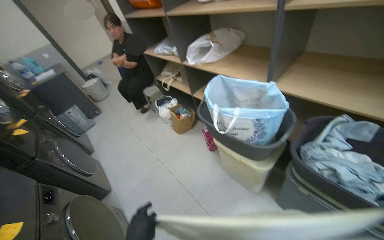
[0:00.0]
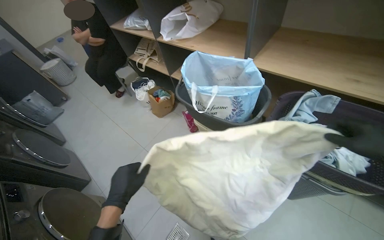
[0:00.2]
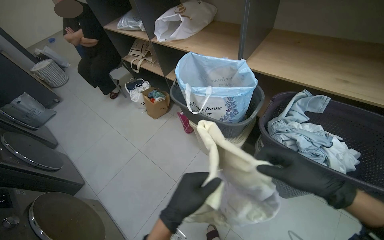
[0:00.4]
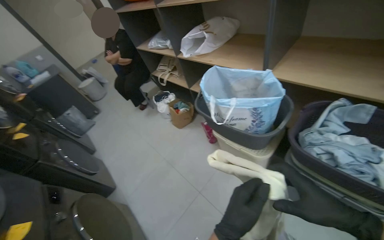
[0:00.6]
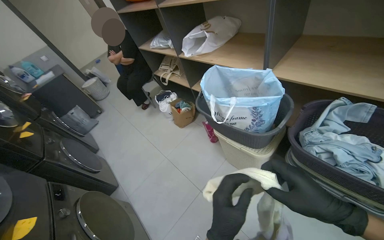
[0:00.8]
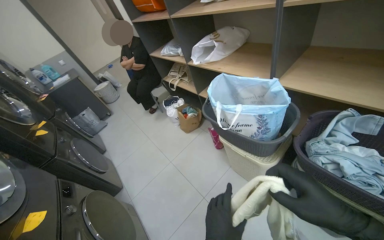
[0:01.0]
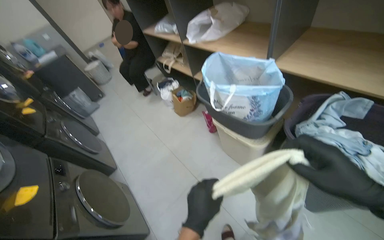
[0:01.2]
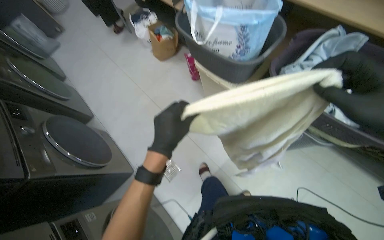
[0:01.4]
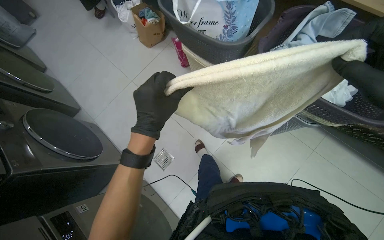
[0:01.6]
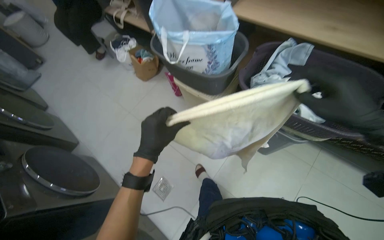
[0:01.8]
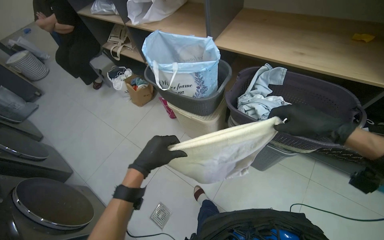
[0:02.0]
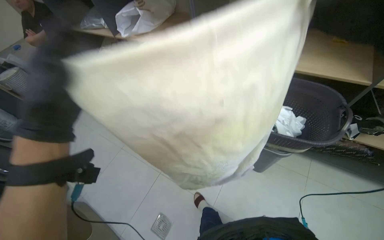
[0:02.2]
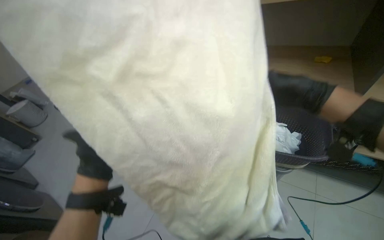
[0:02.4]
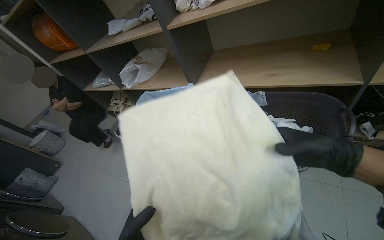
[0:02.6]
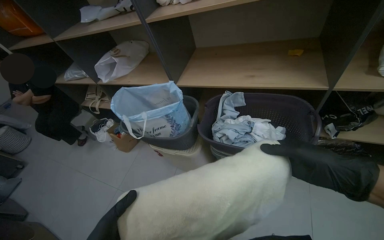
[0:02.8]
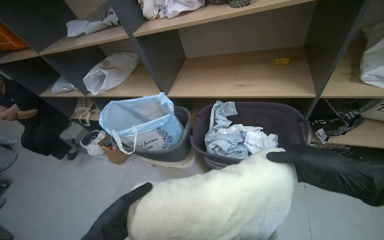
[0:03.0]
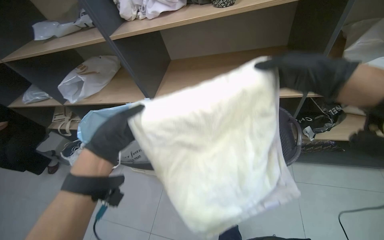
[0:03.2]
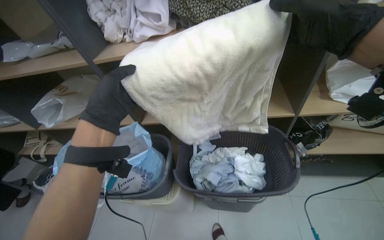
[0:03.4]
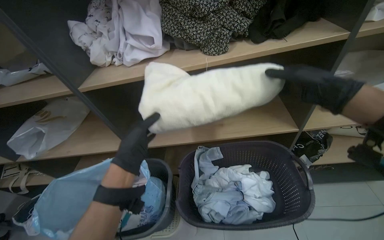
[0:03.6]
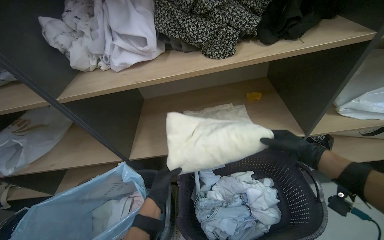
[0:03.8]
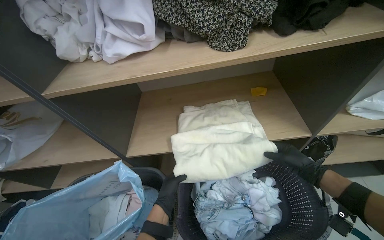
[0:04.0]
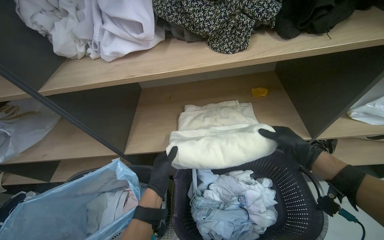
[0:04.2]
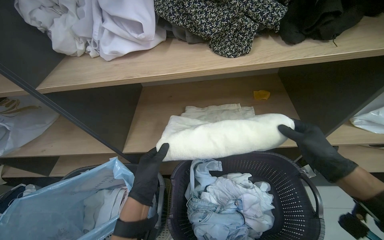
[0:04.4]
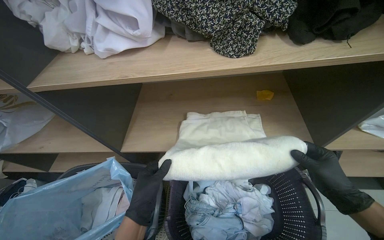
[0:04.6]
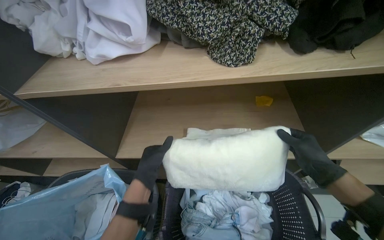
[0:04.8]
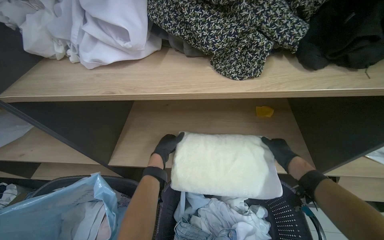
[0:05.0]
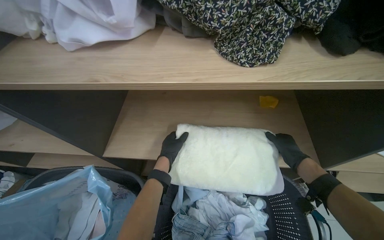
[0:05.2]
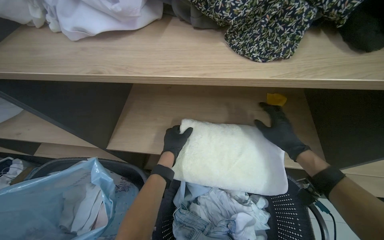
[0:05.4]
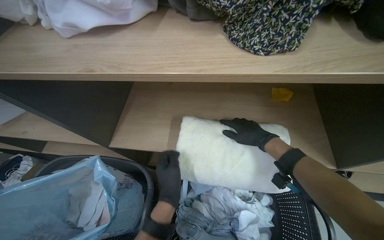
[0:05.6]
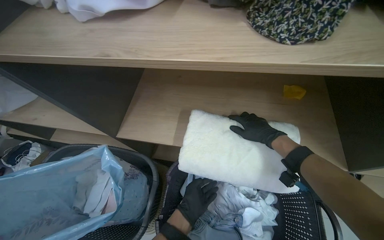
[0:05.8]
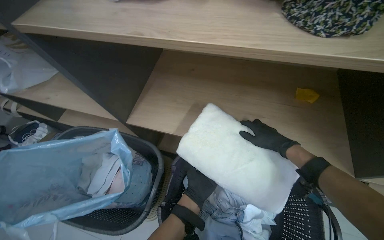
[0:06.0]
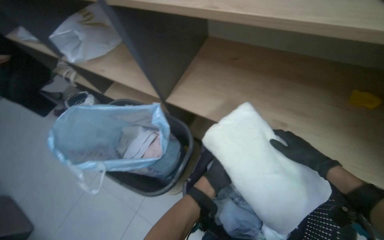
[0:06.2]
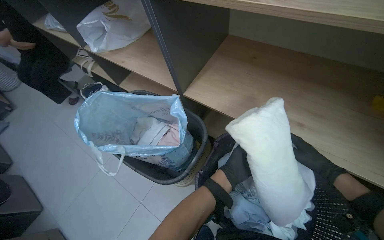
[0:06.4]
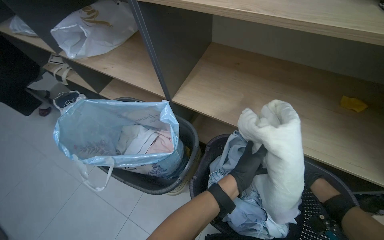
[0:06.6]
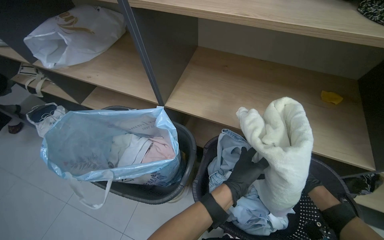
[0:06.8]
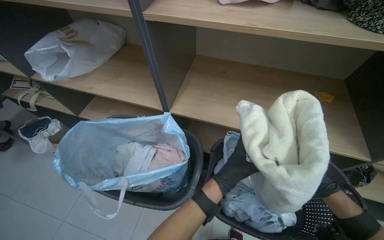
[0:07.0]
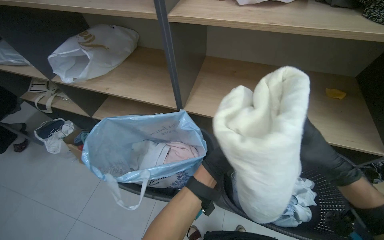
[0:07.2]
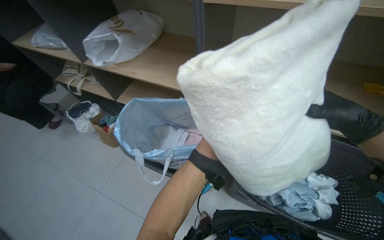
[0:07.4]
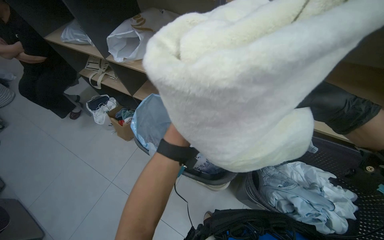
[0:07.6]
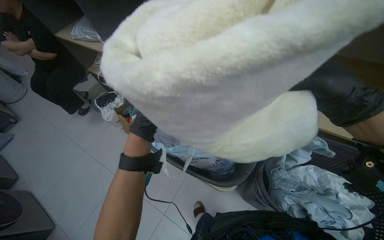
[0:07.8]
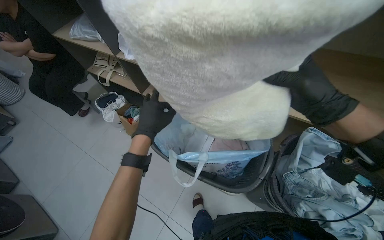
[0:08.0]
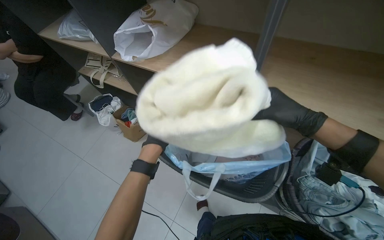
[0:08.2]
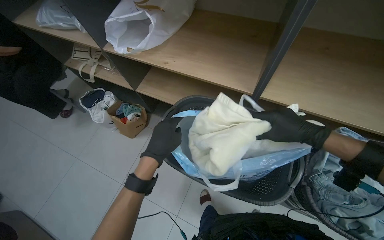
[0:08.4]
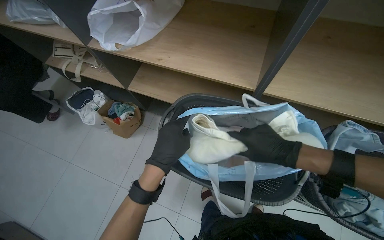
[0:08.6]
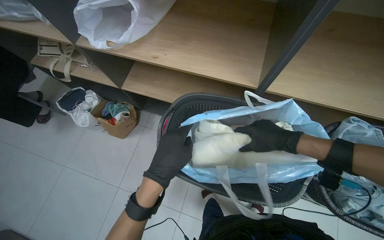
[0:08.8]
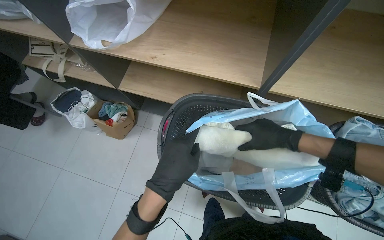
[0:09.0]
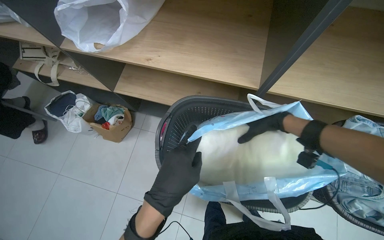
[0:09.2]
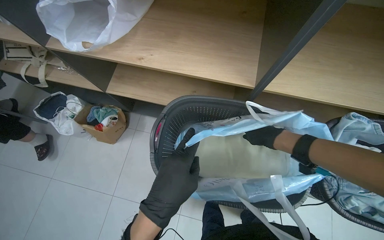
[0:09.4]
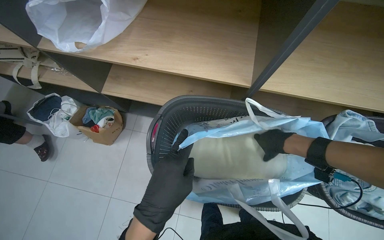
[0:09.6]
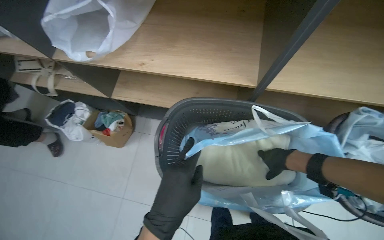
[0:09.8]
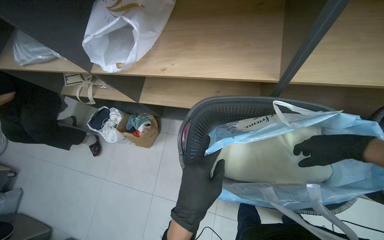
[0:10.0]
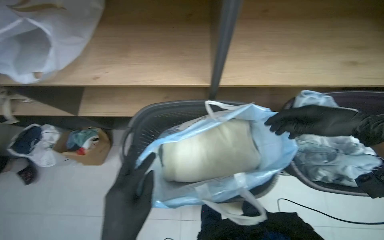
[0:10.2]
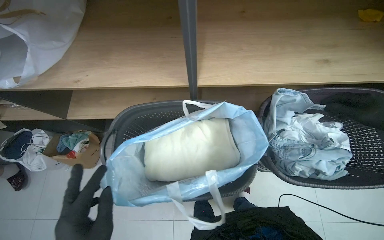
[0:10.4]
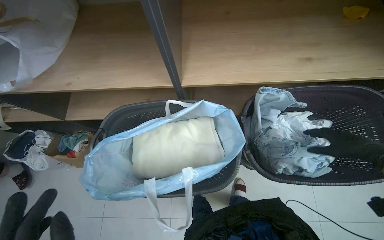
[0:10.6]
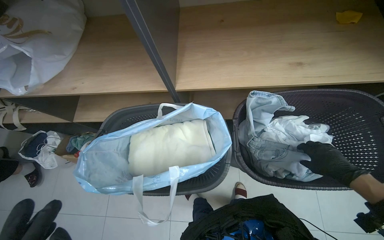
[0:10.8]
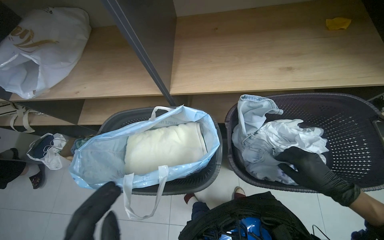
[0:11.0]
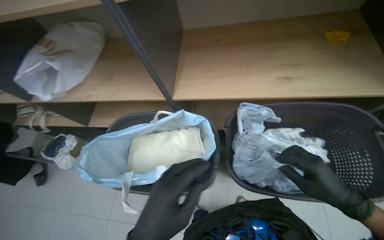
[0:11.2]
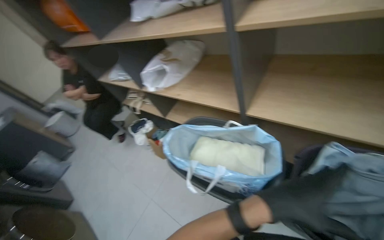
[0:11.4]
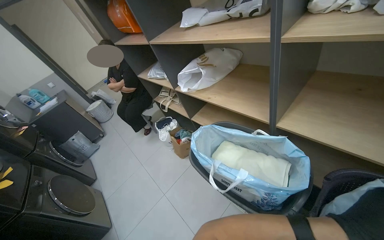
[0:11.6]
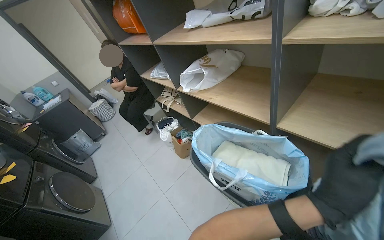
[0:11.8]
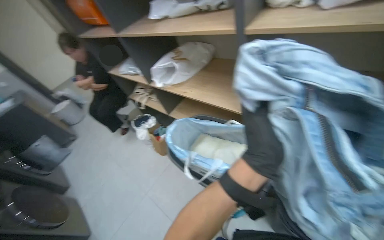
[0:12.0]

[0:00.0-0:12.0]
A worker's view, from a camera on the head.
Job: managing laundry.
The whole recording: Packing folded laundry into bag. The worker places a blue bag into a basket and packs folded laundry into it.
0:00.0 to 0:01.6: The camera pitches downward, by some 30 degrees.
0:01.6 to 0:03.0: The wearer's head swings approximately 30 degrees to the right. The camera pitches upward, by some 30 degrees.
0:03.0 to 0:04.4: The left hand swings up and down the picture, approximately 30 cm each way, with 2 reversals.
0:04.4 to 0:06.0: The left hand heads farther from the camera, to the right and down the picture, covering roughly 25 cm, while the right hand goes about 25 cm farther from the camera and to the left.
0:07.6 to 0:09.0: The view tips downward by about 15 degrees.

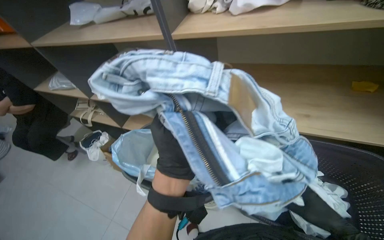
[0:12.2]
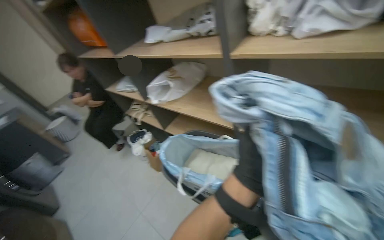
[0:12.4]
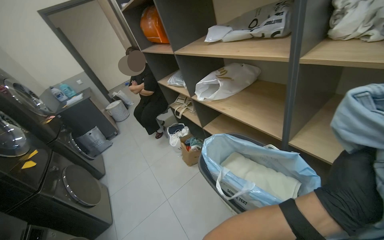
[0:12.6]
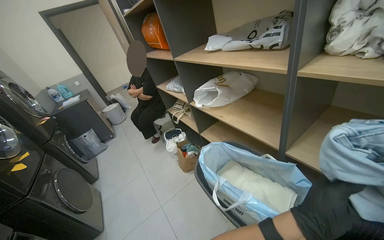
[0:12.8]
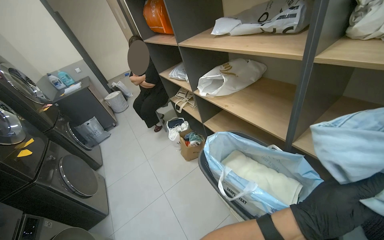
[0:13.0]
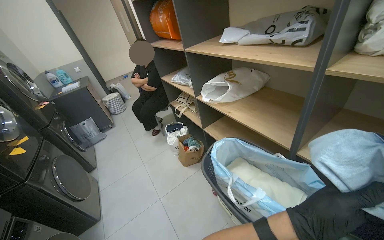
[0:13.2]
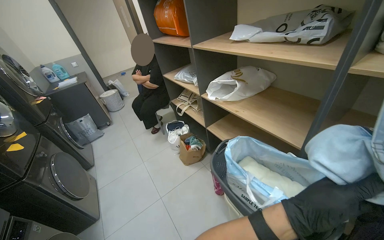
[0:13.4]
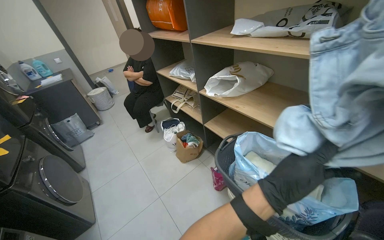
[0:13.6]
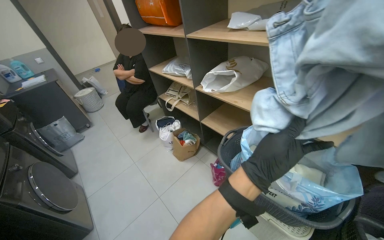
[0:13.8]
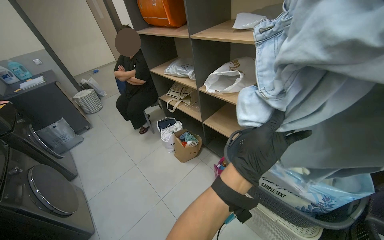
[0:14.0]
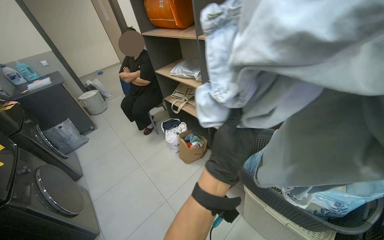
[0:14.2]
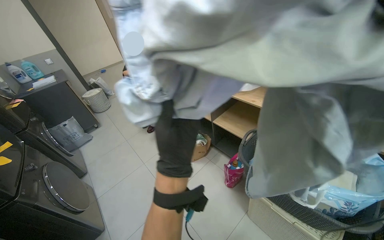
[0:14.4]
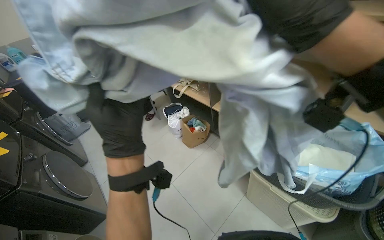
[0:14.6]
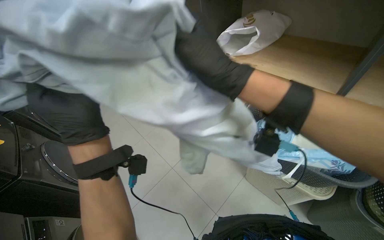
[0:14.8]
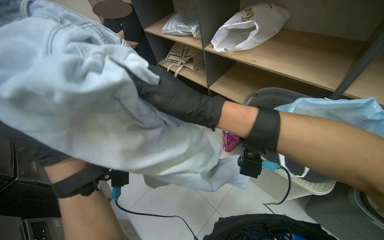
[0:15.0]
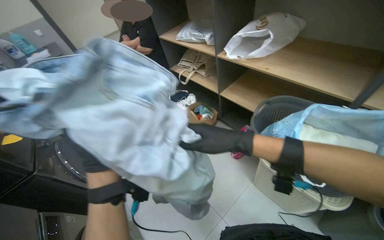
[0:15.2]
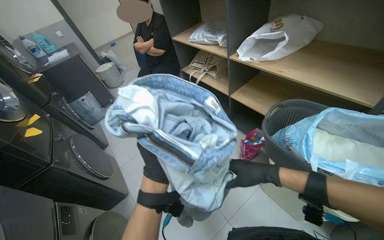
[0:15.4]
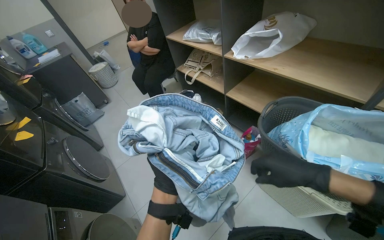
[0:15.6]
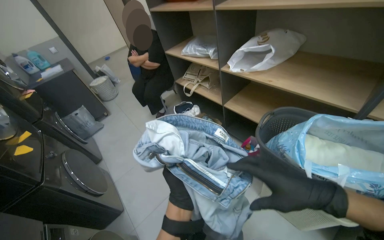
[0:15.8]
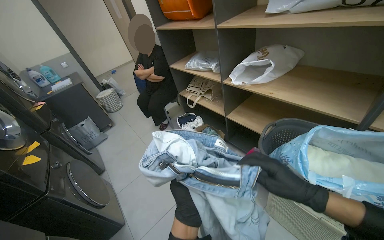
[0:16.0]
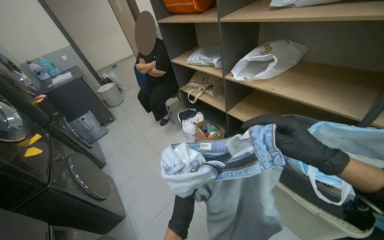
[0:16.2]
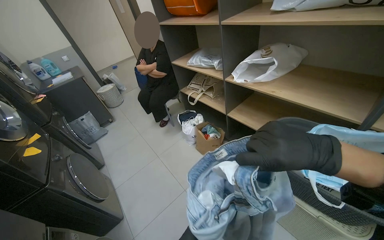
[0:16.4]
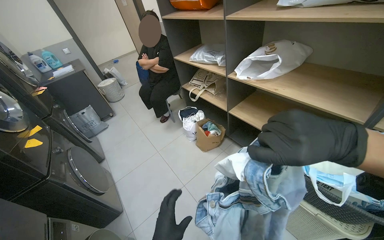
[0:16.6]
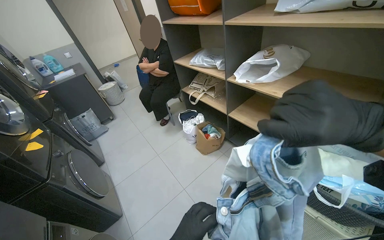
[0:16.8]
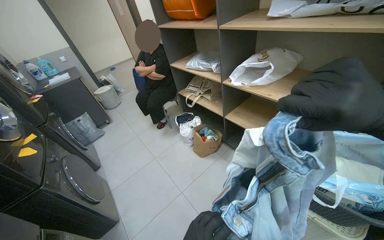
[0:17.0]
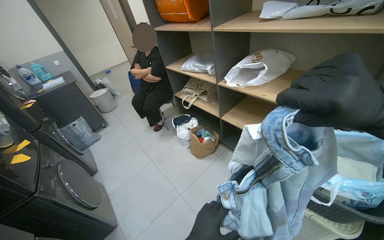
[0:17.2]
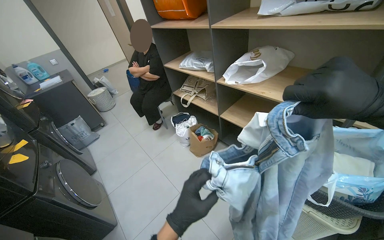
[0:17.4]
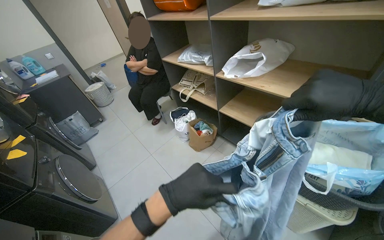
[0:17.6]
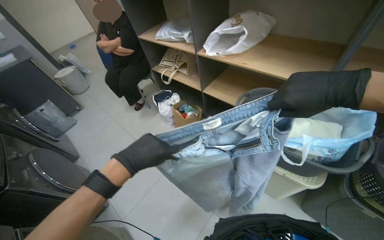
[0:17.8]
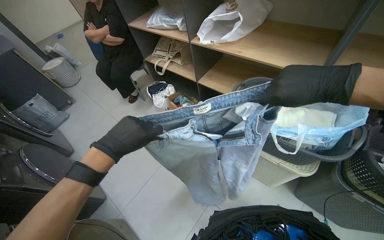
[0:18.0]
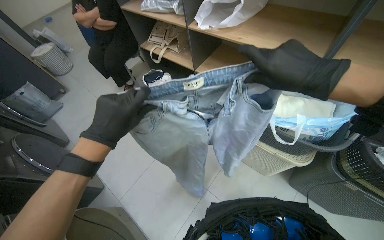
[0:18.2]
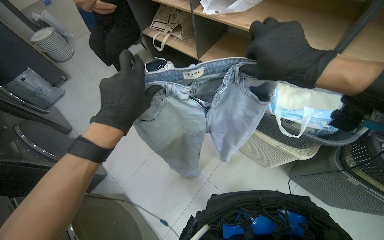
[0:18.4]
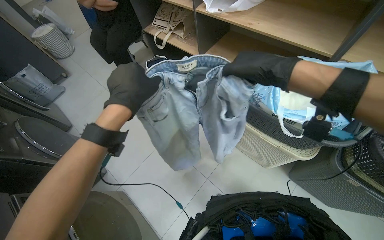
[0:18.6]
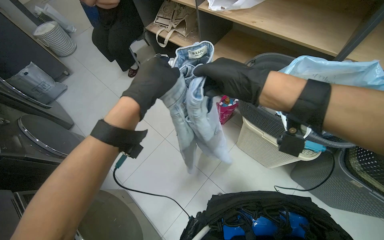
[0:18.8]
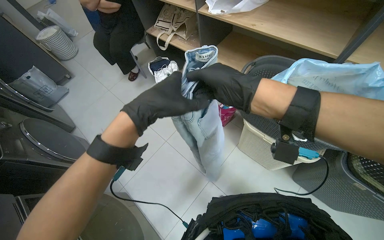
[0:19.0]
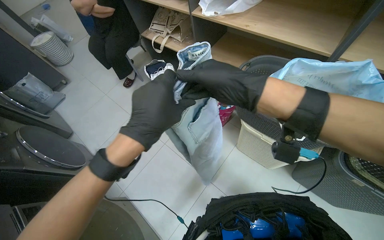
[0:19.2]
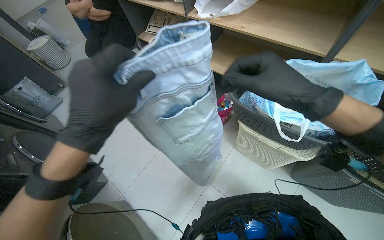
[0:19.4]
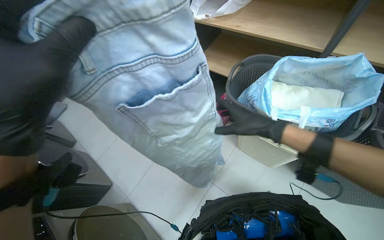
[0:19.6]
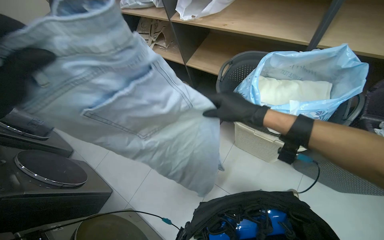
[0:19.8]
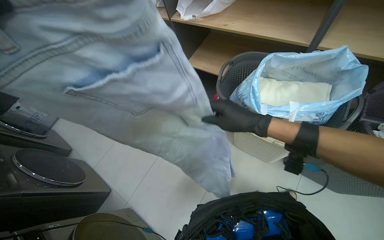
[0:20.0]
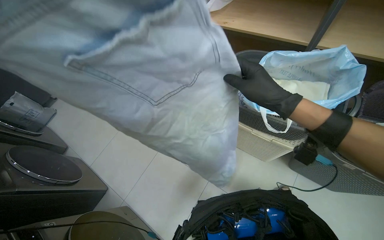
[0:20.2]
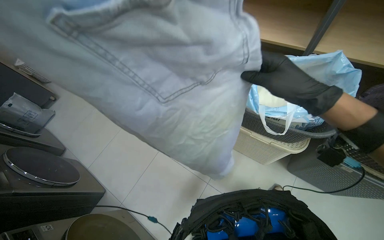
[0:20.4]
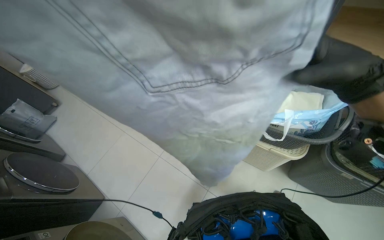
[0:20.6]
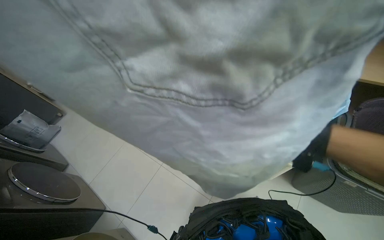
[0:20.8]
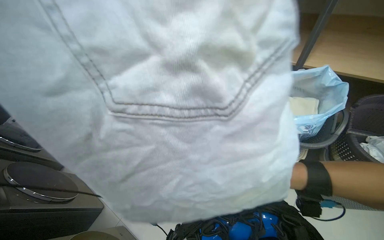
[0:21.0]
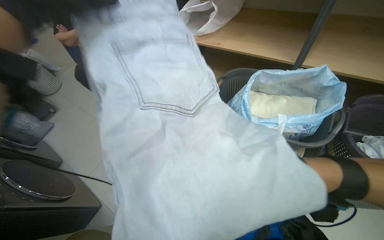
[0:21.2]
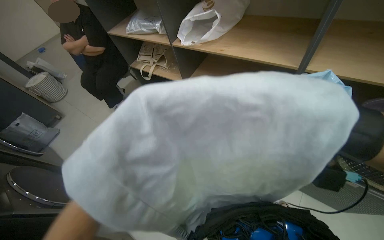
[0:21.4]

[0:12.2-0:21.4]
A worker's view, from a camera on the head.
Job: managing laundry.
The whole recording: Packing folded laundry into bag. The worker places a blue bag into a basket and packs folded laundry into it.
0:12.2 to 0:13.8: The wearer's head swings approximately 25 degrees to the left.
0:15.2 to 0:16.8: The right hand heads nearer to the camera and to the right, covering roughly 15 cm.
0:16.8 to 0:18.4: The view tips downward by roughly 20 degrees.
0:18.4 to 0:19.8: The right hand swings nearer and farther, about 15 cm each way, with 2 reversals.
